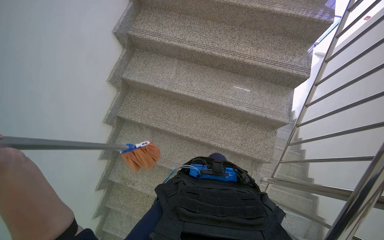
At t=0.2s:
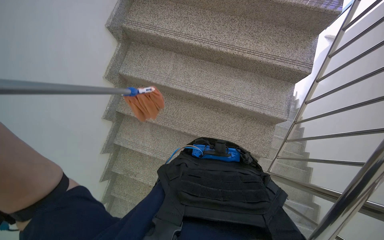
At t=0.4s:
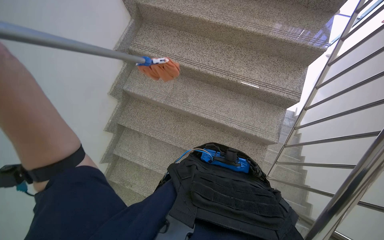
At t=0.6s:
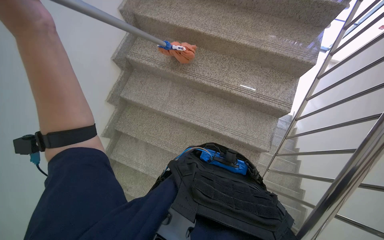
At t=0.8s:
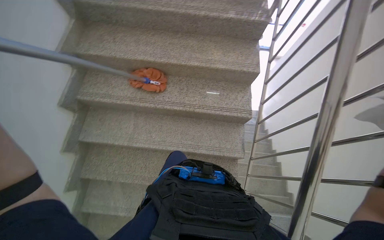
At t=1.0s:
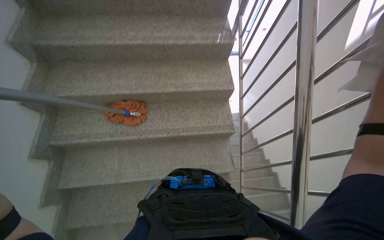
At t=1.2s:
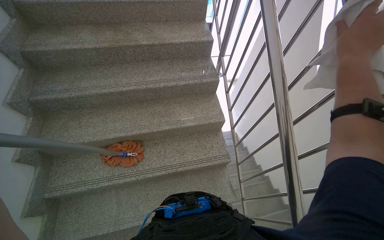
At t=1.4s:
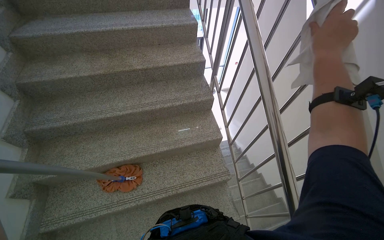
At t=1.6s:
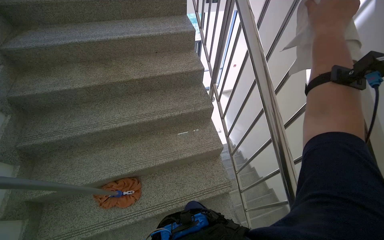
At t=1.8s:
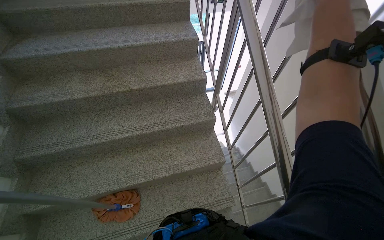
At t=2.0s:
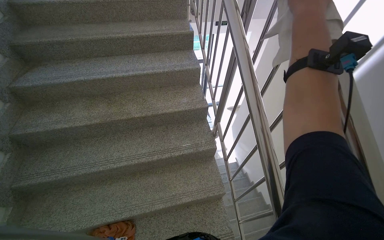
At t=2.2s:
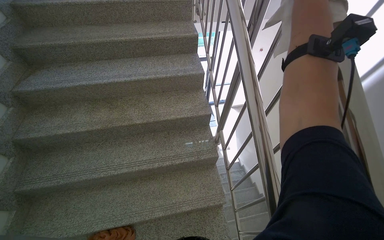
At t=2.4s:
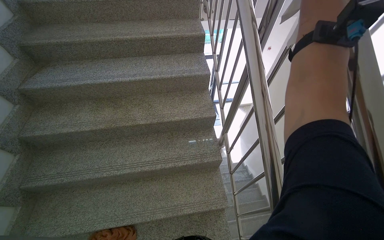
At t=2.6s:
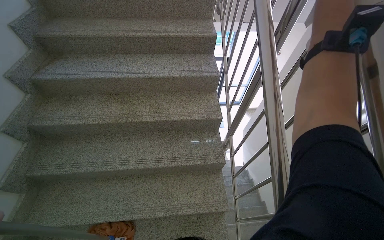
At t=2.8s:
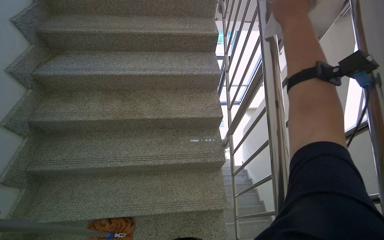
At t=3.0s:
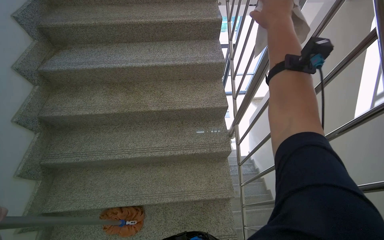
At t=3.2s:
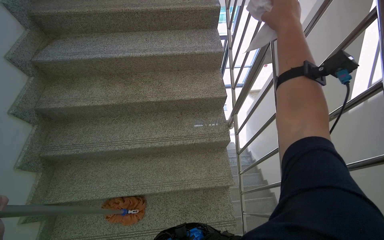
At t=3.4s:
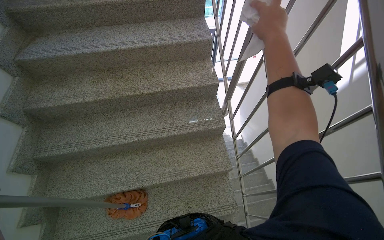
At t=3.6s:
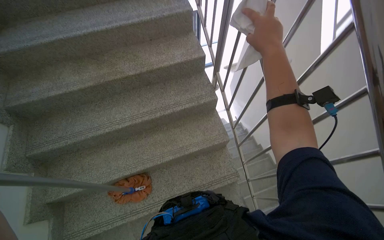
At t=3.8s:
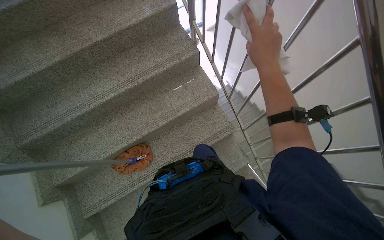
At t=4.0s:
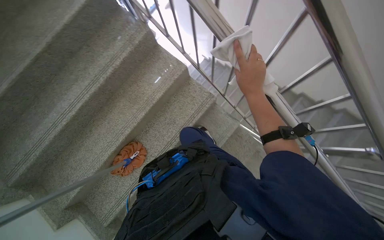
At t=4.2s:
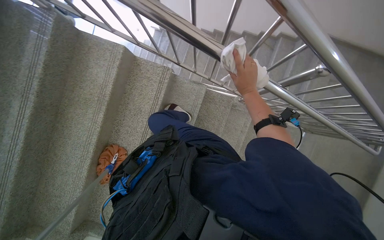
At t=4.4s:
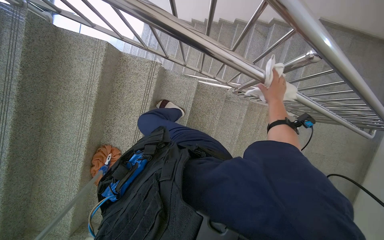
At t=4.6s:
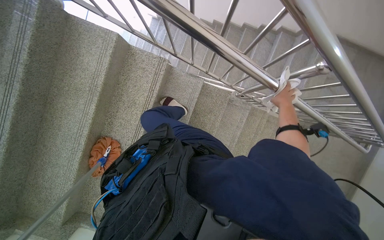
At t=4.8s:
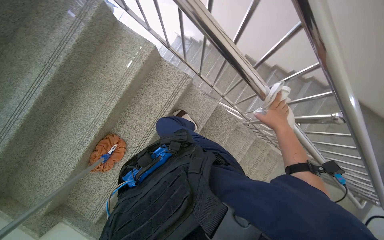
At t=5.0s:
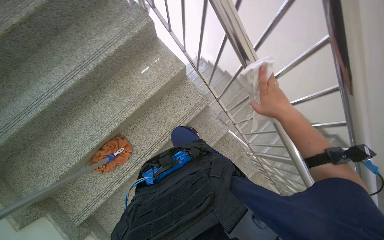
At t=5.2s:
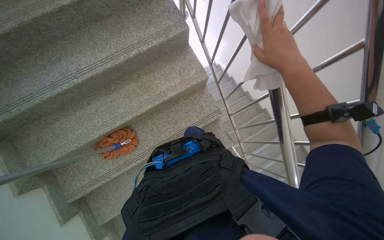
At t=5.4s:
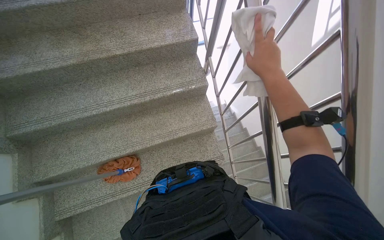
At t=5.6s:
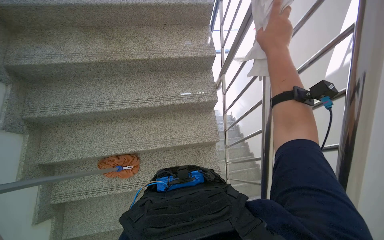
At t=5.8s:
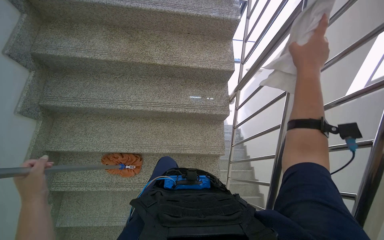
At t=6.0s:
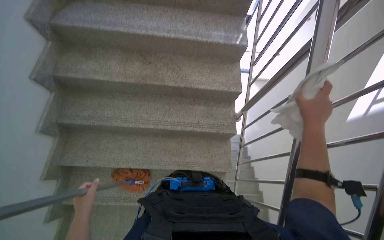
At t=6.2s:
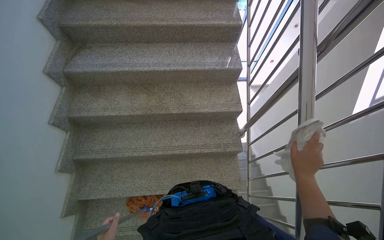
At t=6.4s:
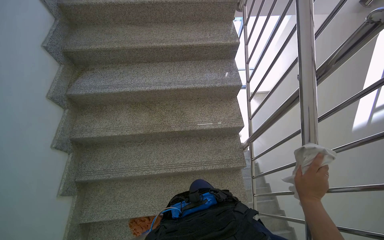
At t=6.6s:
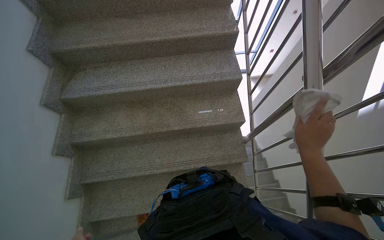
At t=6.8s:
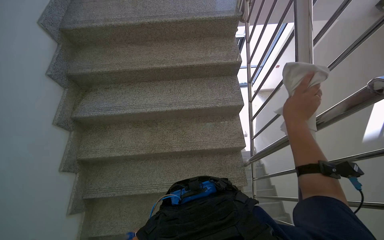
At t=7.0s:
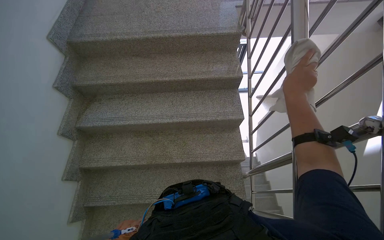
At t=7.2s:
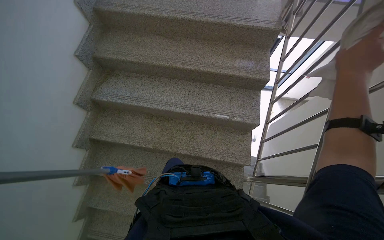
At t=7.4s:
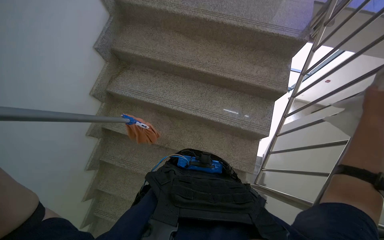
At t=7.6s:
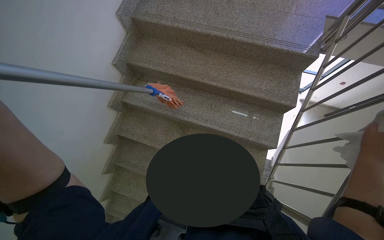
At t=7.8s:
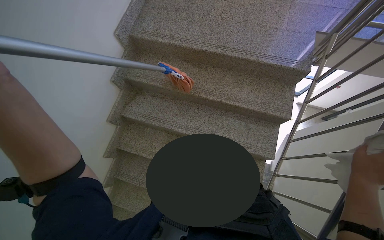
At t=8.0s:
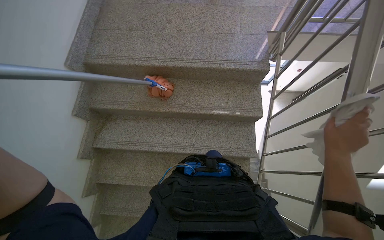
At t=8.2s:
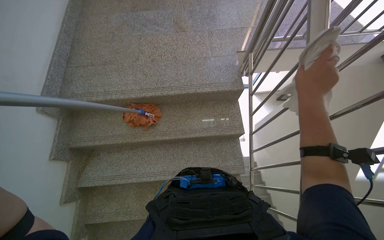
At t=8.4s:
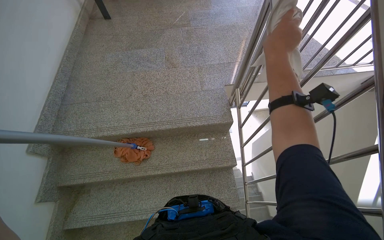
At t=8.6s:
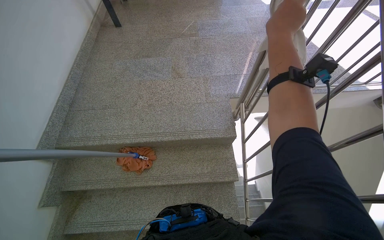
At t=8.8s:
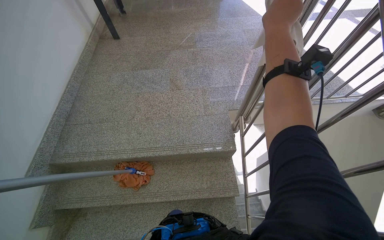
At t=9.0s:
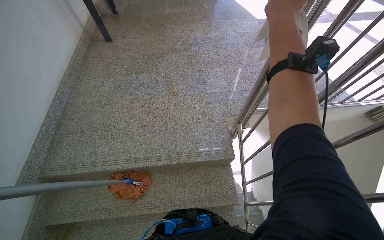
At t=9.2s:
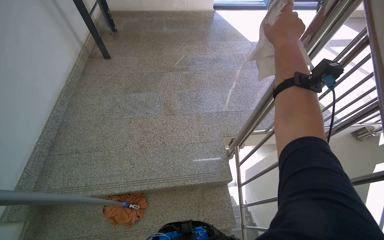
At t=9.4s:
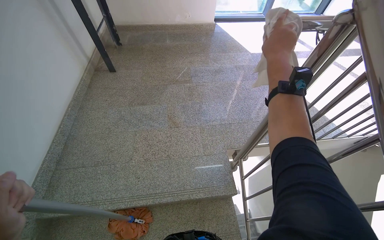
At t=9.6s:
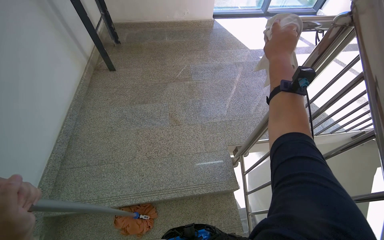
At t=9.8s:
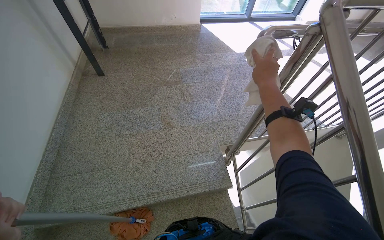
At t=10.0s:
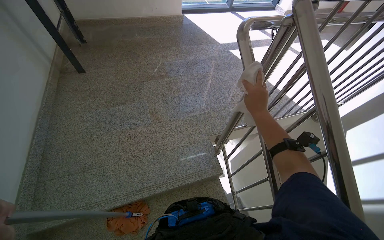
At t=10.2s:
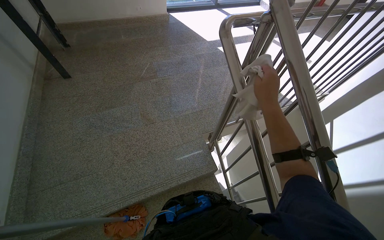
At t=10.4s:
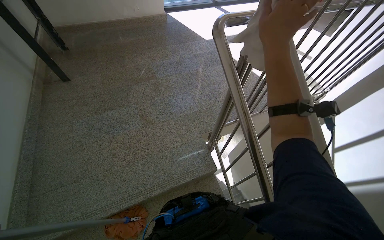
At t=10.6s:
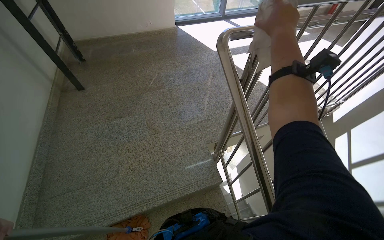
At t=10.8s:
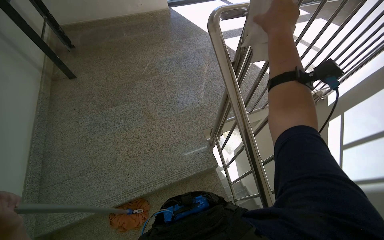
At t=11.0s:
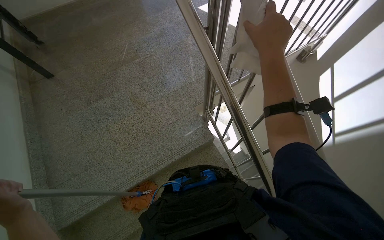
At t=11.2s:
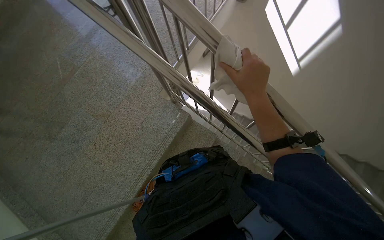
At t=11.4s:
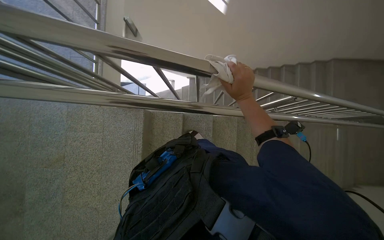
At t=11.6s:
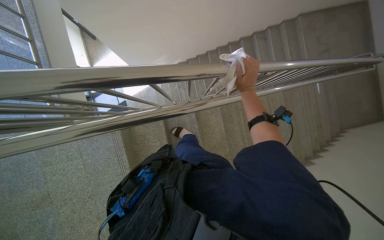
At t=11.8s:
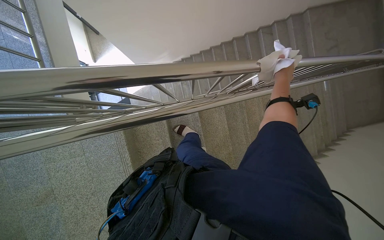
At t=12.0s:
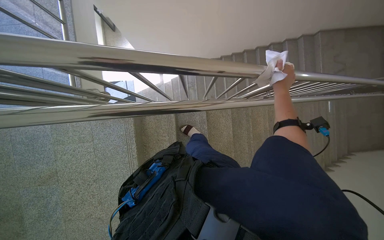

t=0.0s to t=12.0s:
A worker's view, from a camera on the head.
Job: wiping surfaces.
The whole recording: Wiping metal handrail. The worker wipes the metal handrail on the stairs with a cloth.
t=0.0s to t=1.6s: The wearer moves some 60 cm. The wearer's head swings approximately 35 degrees to the right. The view tilts about 25 degrees upward.
t=3.0s to t=4.4s: The wearer moves some 60 cm. The head rotates about 70 degrees to the right. The camera pitches downward, by approximately 35 degrees.
t=4.4s to t=6.0s: The camera is carried roughly 70 cm. The view tilts approximately 30 degrees upward. The scene turns roughly 75 degrees clockwise in the picture.
t=6.0s to t=7.6s: The camera is carried roughly 60 cm. The head turns to the left by roughly 20 degrees.
t=7.6s to t=9.0s: The camera travels some 70 cm. The view tilts approximately 15 degrees upward.
t=9.0s to t=10.4s: The wearer's head swings roughly 15 degrees to the right.
t=10.4s to t=12.0s: The camera travels roughly 50 cm. The wearer's head swings approximately 75 degrees to the right. The wearer looks some 30 degrees further downward.

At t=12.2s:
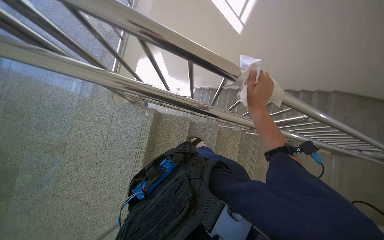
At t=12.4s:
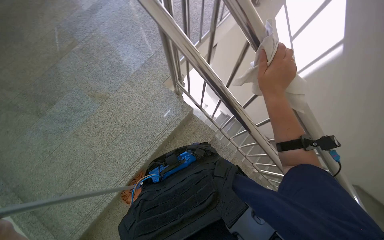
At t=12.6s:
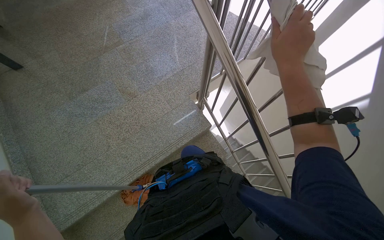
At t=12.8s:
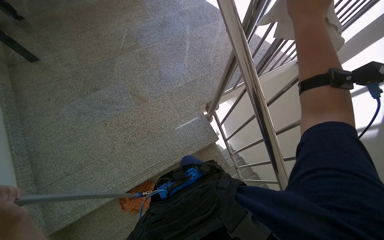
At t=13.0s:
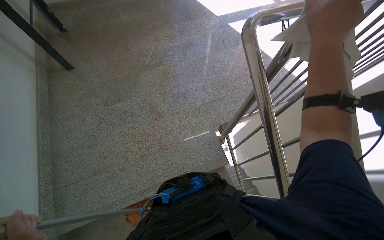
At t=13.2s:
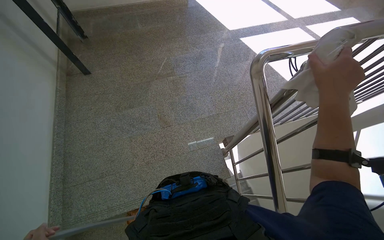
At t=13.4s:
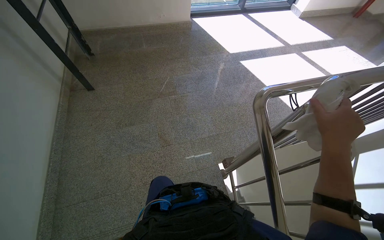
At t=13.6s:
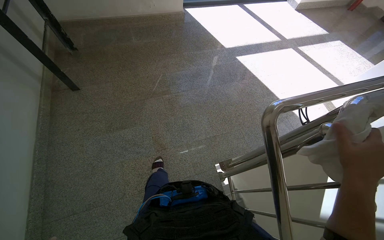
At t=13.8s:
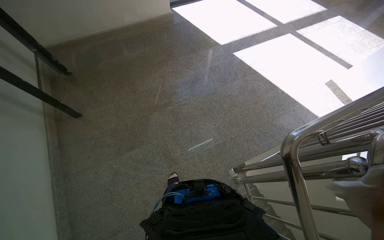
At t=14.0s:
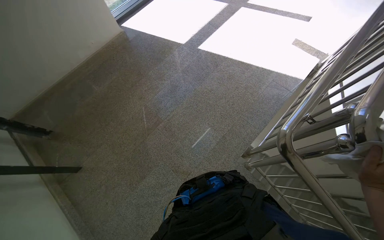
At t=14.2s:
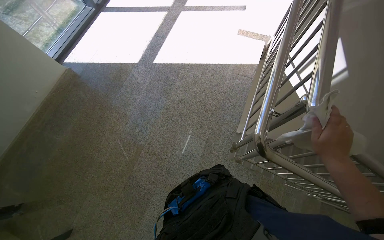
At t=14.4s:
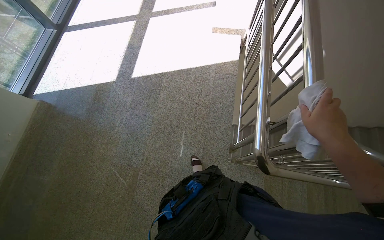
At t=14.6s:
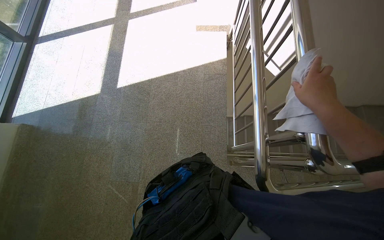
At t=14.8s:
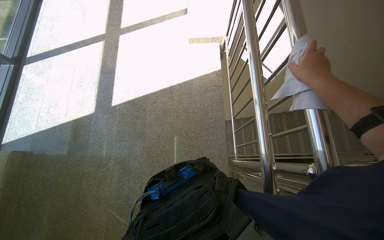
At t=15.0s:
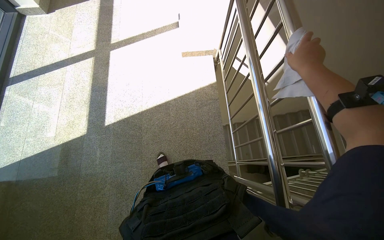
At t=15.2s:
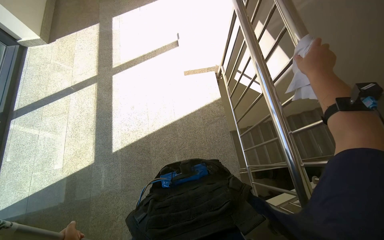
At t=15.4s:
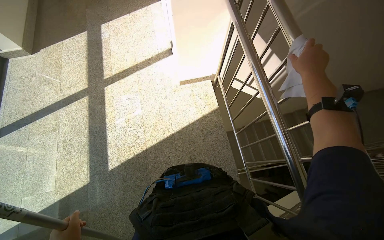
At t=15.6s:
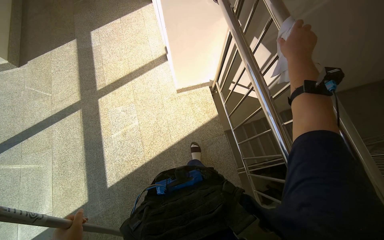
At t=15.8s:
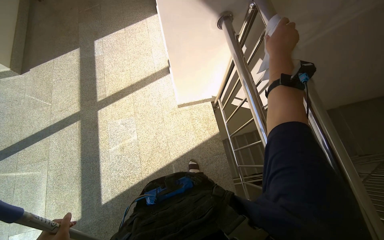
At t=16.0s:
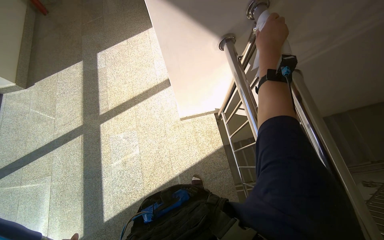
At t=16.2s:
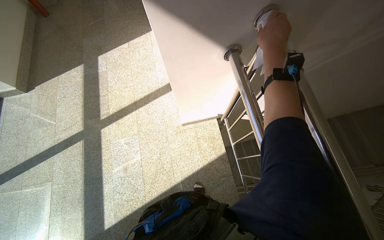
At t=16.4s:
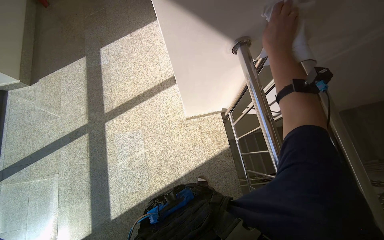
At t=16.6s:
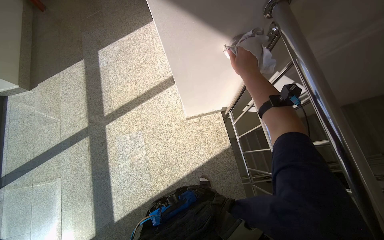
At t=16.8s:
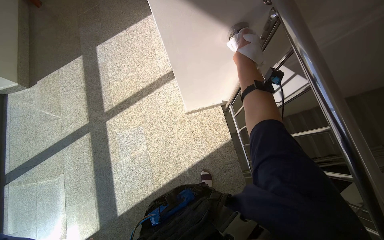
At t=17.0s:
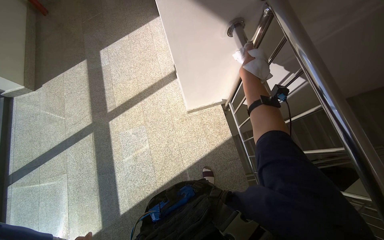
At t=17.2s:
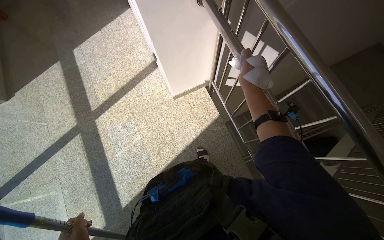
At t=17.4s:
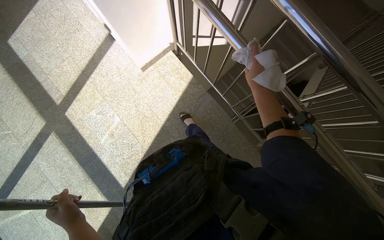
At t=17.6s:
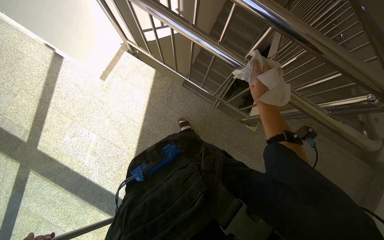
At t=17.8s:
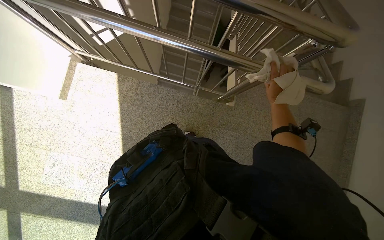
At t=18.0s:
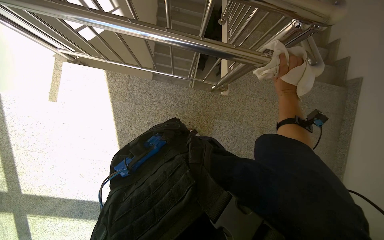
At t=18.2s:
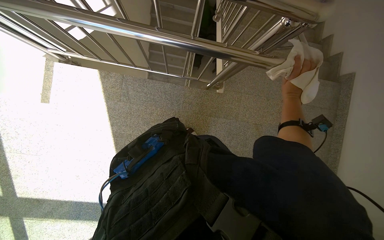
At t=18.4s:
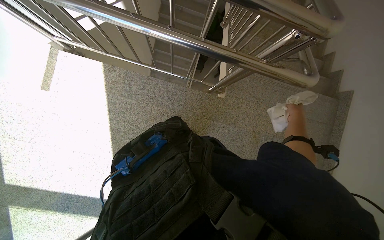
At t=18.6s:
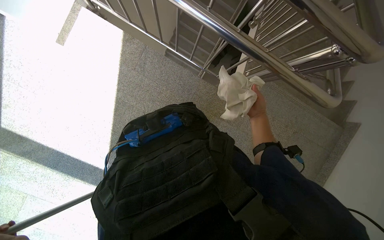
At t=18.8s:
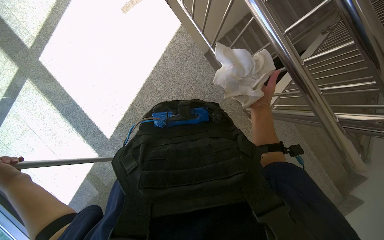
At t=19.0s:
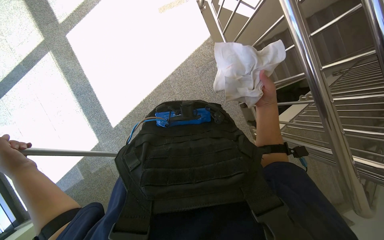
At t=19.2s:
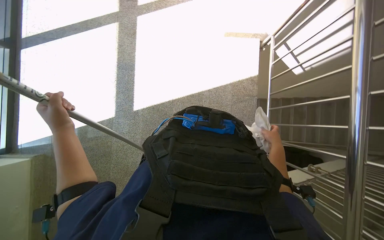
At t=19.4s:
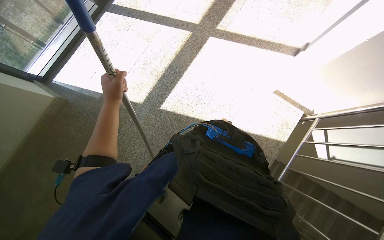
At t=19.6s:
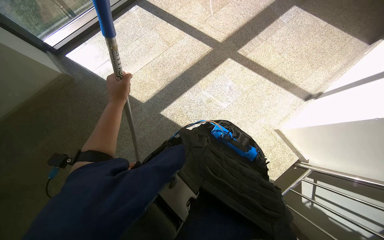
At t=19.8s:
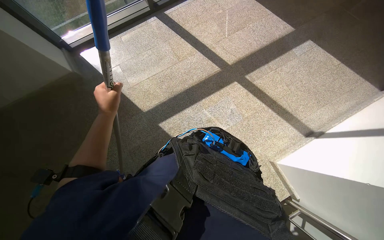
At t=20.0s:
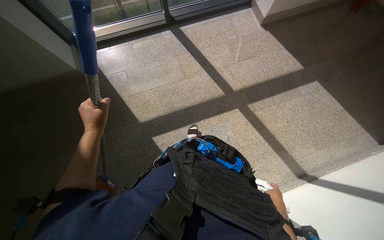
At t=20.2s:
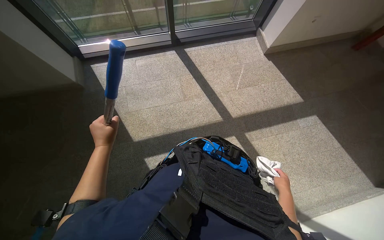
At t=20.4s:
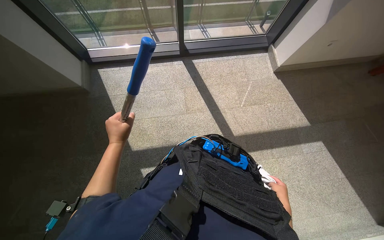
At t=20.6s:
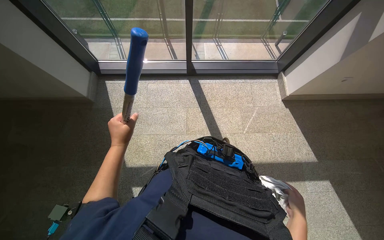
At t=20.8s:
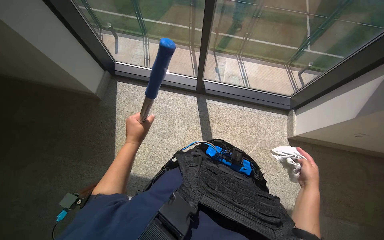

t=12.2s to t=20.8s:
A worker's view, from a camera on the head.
Job: wiping surfaces.
The whole recording: Wiping metal handrail. The worker wipes the metal handrail on the stairs with a cloth.
t=12.2s to t=13.6s: The wearer looks some 60 degrees further to the left. The view tilts about 25 degrees upward.
t=13.6s to t=15.0s: The wearer moves about 90 cm. The wearer's head swings approximately 80 degrees to the right.
t=15.0s to t=16.6s: The camera is carried approximately 90 cm.
t=16.6s to t=18.0s: The camera travels about 70 cm. The head turns to the right by approximately 65 degrees. The view tilts roughly 15 degrees downward.
t=18.0s to t=19.4s: The camera is carried about 50 cm. The view tilts about 15 degrees upward. Everything in view rotates roughly 115 degrees clockwise.
t=19.4s to t=20.8s: The camera travels about 1 m. The wearer looks some 15 degrees further upward. Everything in view rotates roughly 65 degrees clockwise.
